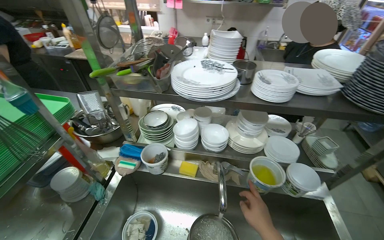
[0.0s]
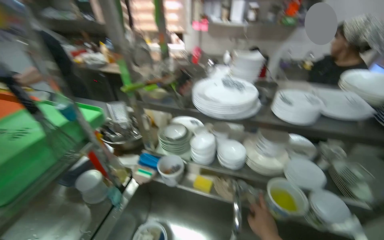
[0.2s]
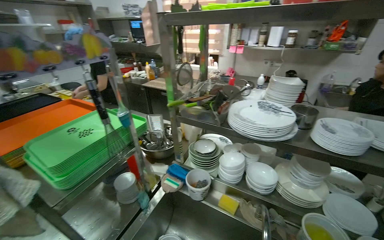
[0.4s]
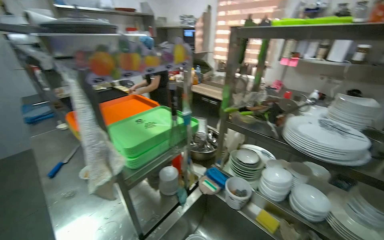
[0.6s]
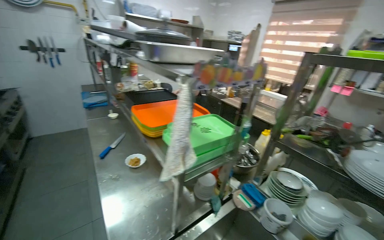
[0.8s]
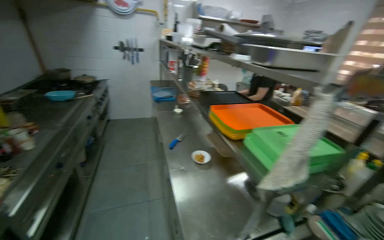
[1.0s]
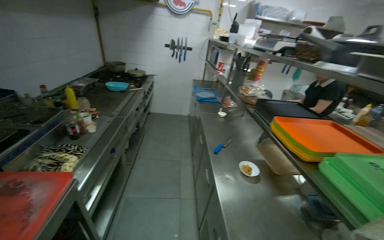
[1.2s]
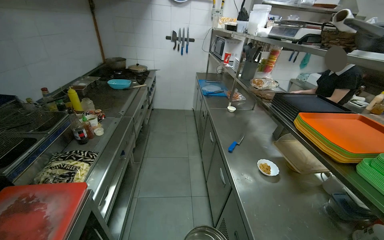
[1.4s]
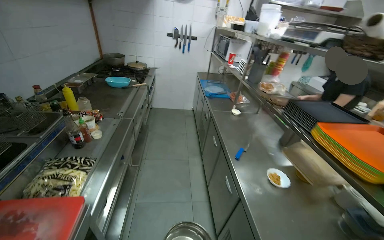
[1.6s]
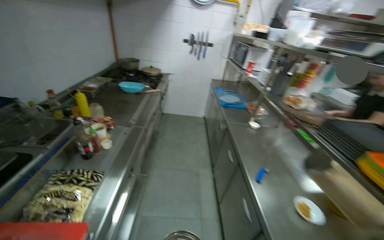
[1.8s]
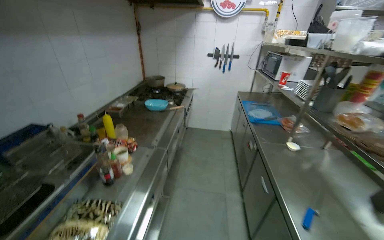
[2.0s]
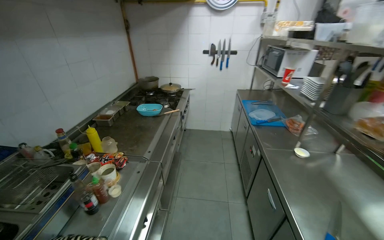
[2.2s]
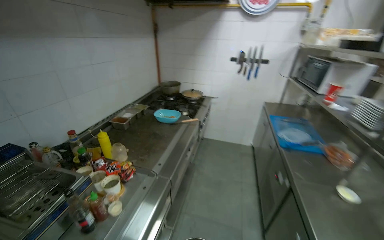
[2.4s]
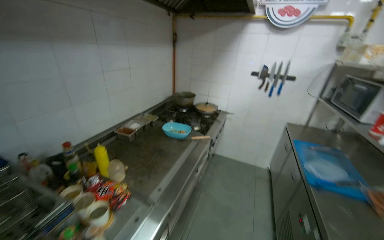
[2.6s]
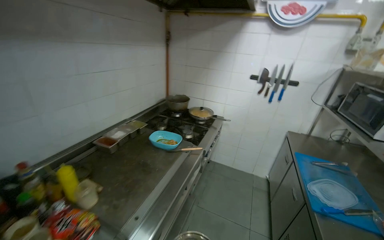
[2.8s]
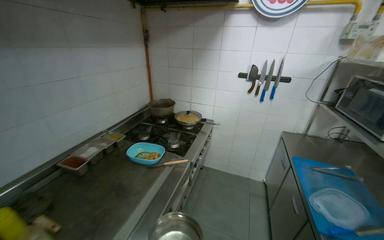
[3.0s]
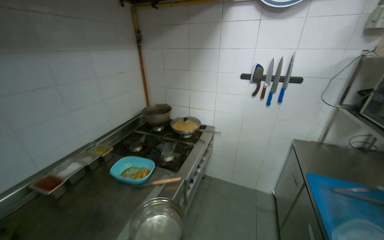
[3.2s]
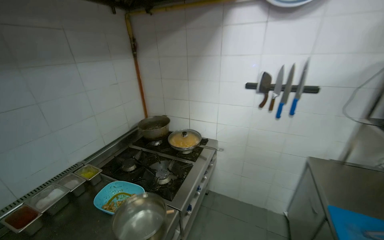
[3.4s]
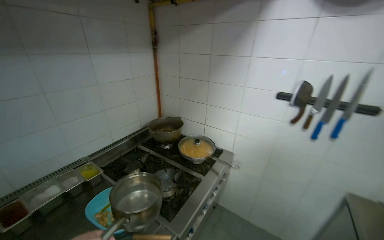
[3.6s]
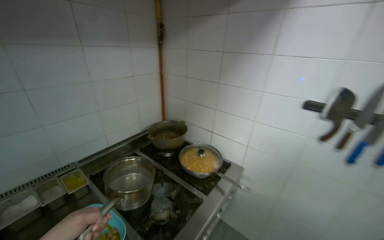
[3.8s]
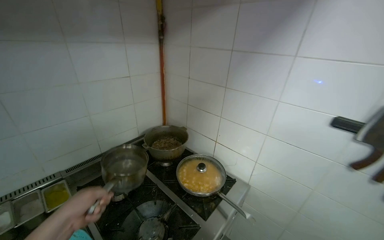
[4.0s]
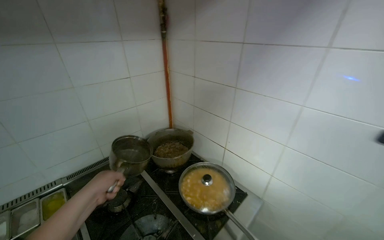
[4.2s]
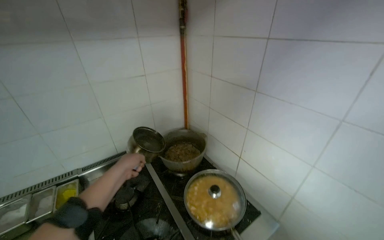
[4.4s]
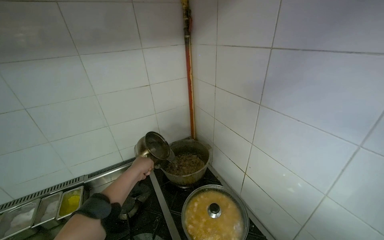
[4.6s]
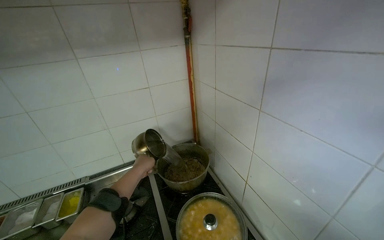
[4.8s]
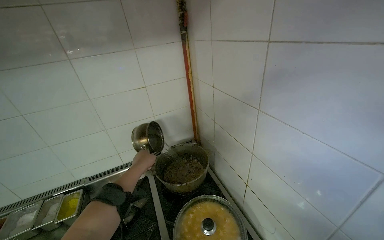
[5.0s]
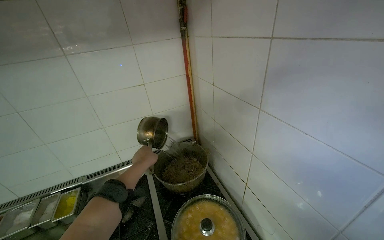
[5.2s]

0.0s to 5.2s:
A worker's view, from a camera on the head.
Job: cooking food.
The whole recording: Adding ingredients to cooking pot. The worker adds ingredients from a small pot into a larger cooking pot on the stove.
0.0s to 1.8s: The wearer moves some 1 m. The head rotates about 80 degrees to the left. The camera pitches upward, by about 15 degrees.
1.8s to 3.4s: The camera is carried about 1.5 m. The camera is aimed about 25 degrees further to the left.
3.4s to 5.2s: The head travels some 1 m. The head rotates approximately 45 degrees to the left.

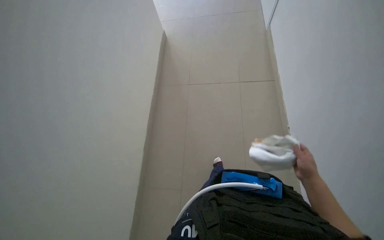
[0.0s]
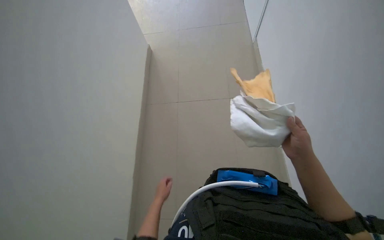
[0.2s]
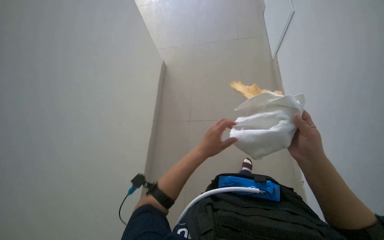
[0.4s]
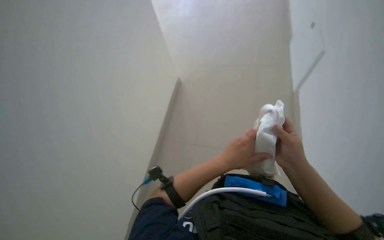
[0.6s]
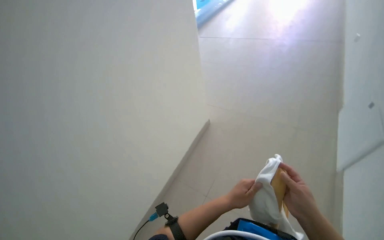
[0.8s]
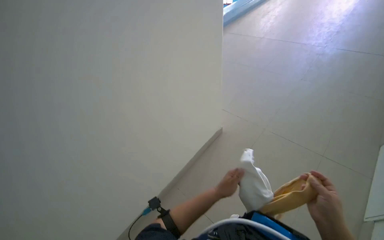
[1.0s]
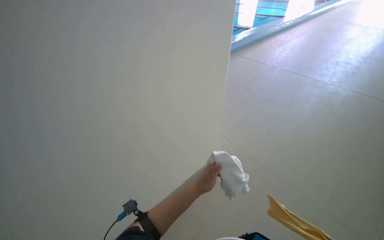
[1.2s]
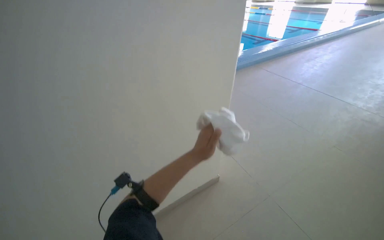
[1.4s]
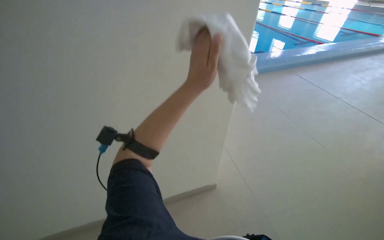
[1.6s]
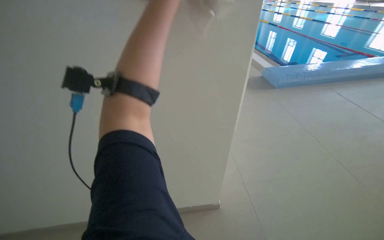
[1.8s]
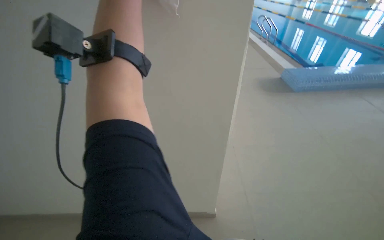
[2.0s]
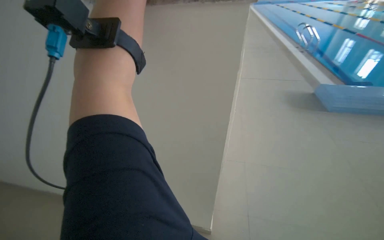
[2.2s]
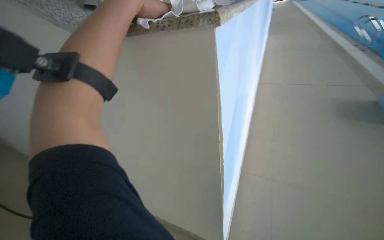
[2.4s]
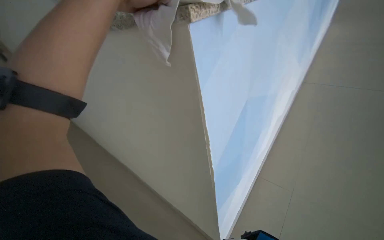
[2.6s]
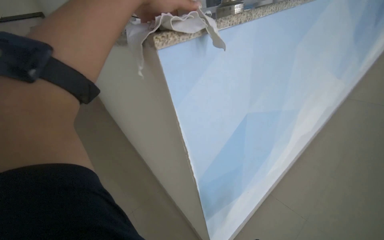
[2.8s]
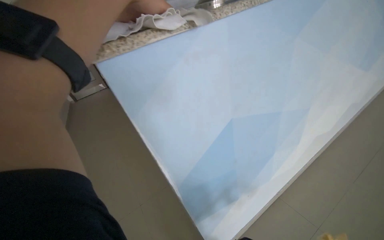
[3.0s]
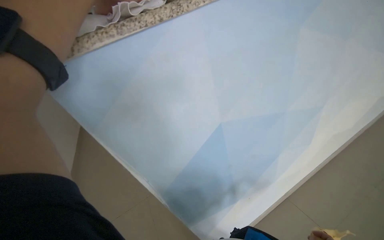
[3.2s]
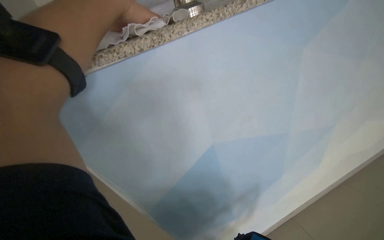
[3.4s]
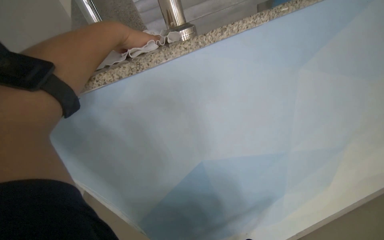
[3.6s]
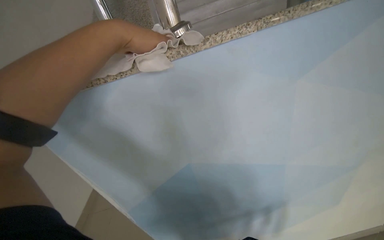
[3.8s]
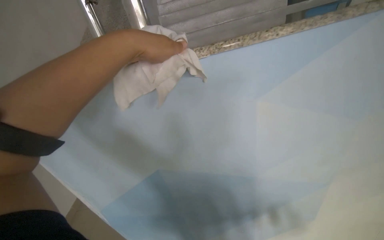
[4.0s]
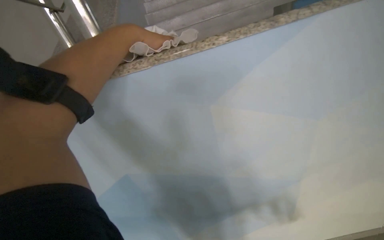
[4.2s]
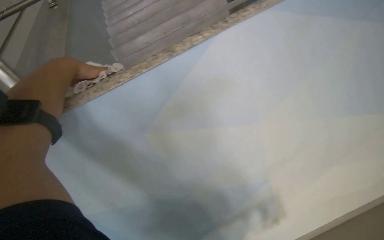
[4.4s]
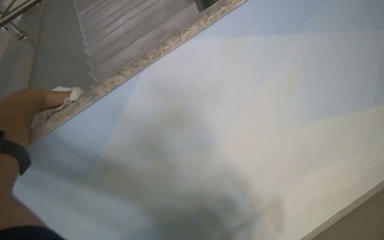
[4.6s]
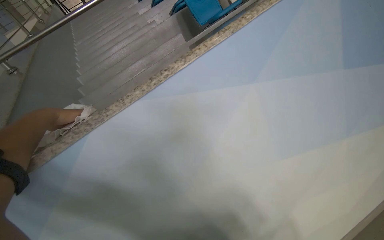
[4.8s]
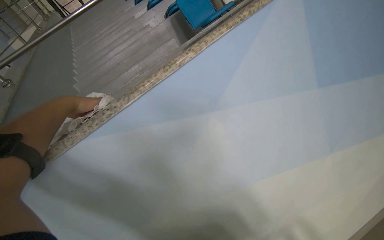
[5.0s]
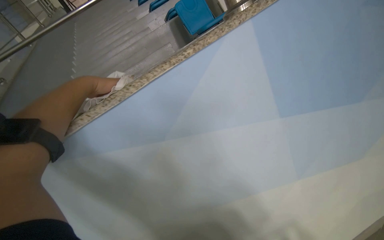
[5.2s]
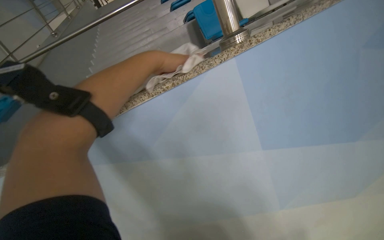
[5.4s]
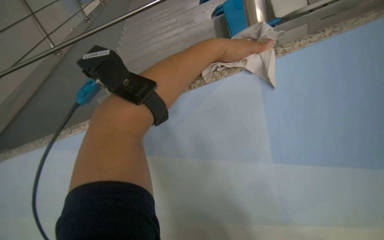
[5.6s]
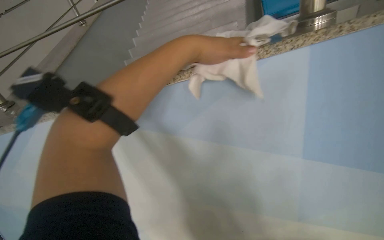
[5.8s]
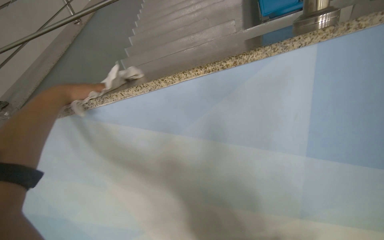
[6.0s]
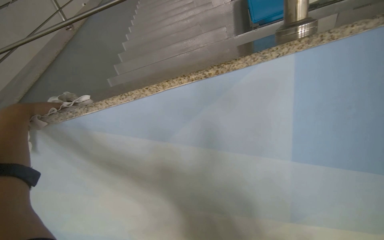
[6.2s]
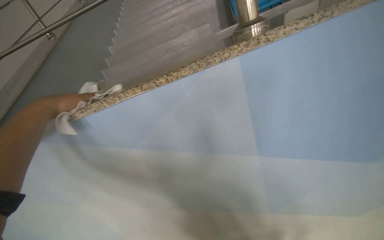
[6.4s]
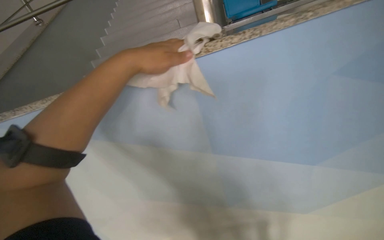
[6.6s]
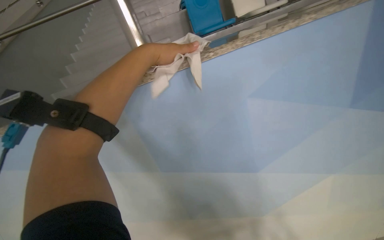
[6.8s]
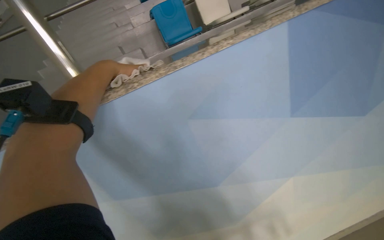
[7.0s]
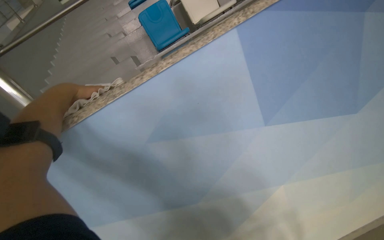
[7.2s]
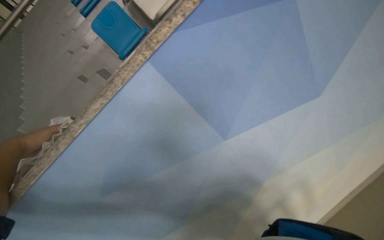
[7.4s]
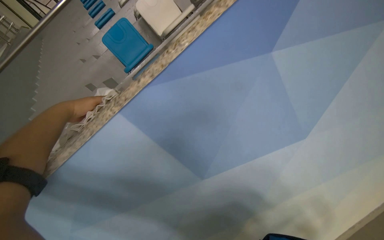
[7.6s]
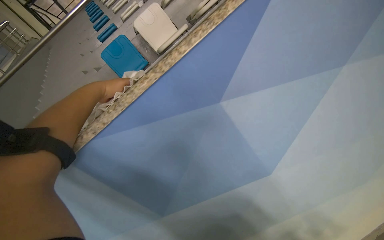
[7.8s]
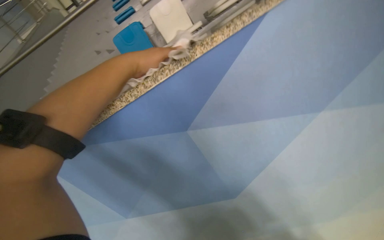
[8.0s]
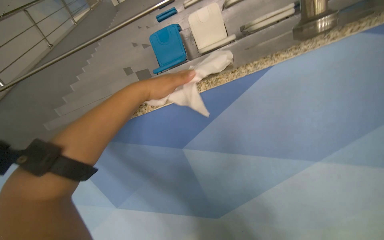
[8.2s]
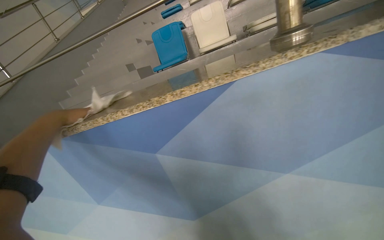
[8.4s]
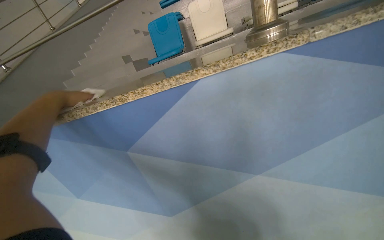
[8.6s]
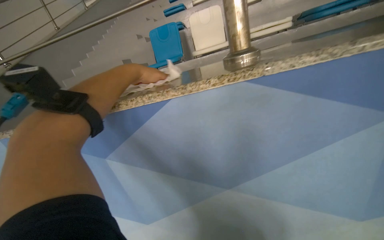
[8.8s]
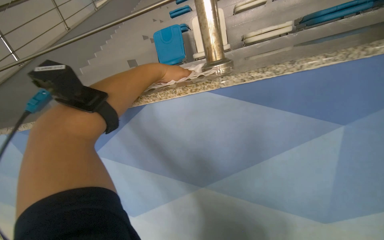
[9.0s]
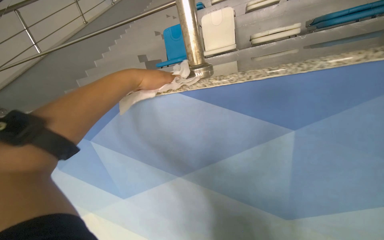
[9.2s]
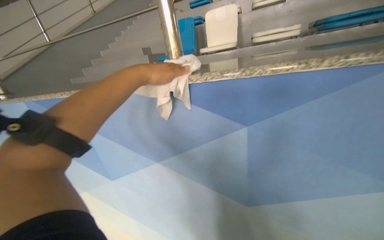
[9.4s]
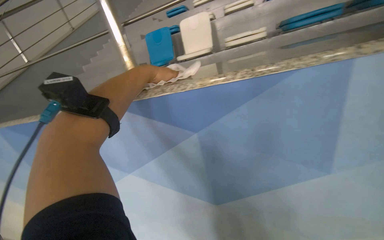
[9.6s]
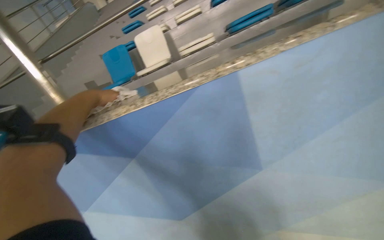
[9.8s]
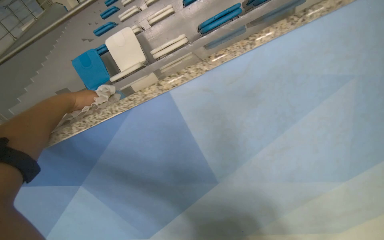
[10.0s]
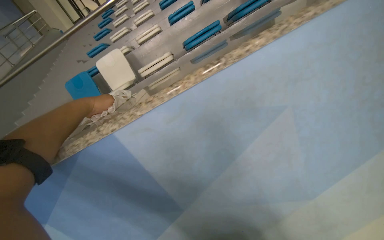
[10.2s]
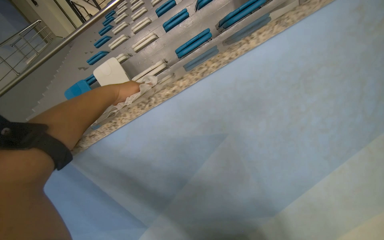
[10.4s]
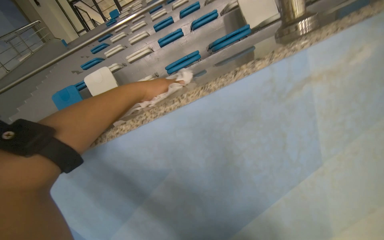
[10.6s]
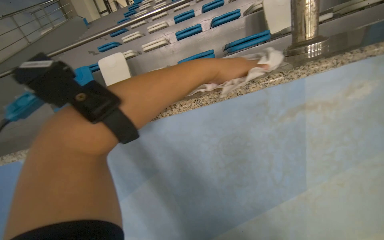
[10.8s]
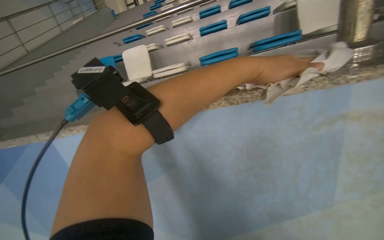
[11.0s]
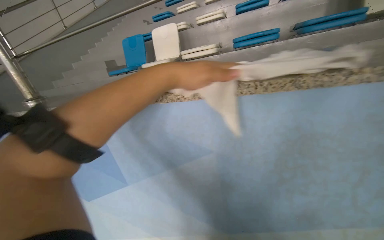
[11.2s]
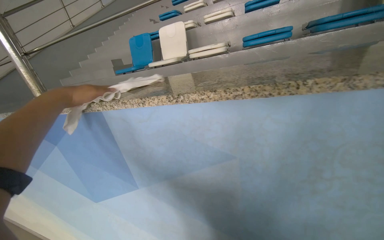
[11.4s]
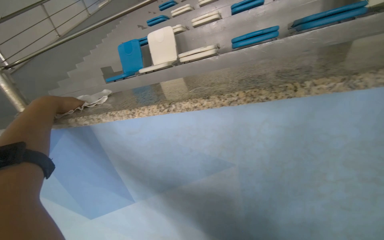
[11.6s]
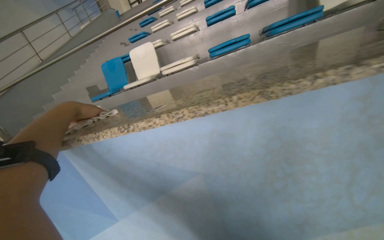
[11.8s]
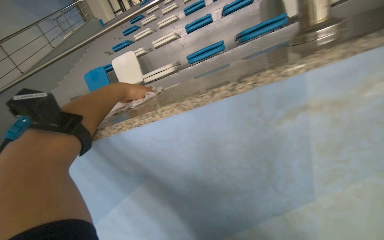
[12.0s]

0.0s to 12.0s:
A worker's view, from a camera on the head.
Job: wiping surfaces.
The whole recording: Wiping counter surface. The worker wipes the counter surface along the pool edge with a white and yellow cloth.
1.6s to 3.0s: The camera travels roughly 70 cm. The wearer looks about 45 degrees further to the left.
3.0s to 4.4s: The camera is carried to the right, about 40 cm.
4.4s to 6.0s: The camera travels roughly 60 cm. The wearer looks some 20 degrees further to the left.
6.0s to 7.6s: The camera is carried approximately 50 cm. The wearer's head swings some 35 degrees to the right.
9.0s to 10.4s: The wearer moves to the right, approximately 80 cm.

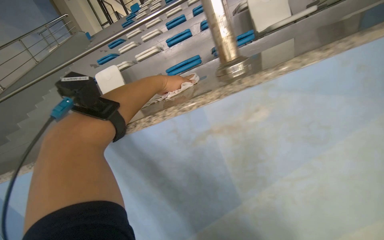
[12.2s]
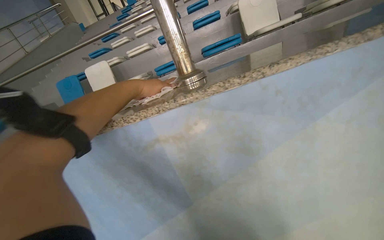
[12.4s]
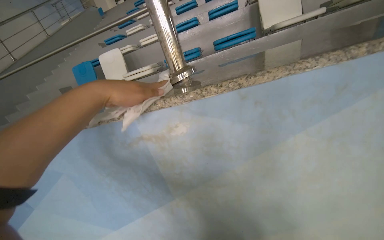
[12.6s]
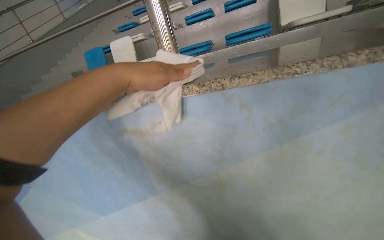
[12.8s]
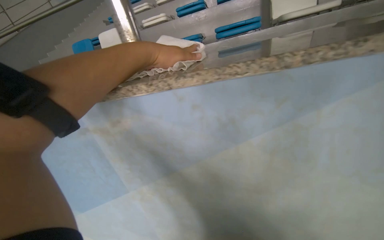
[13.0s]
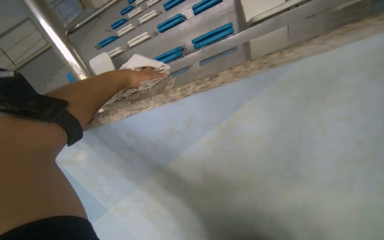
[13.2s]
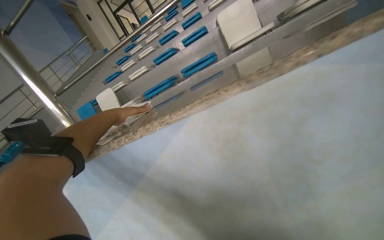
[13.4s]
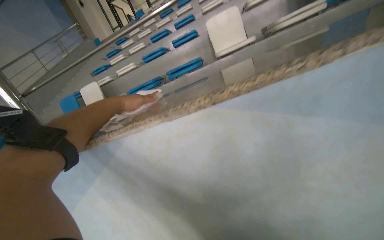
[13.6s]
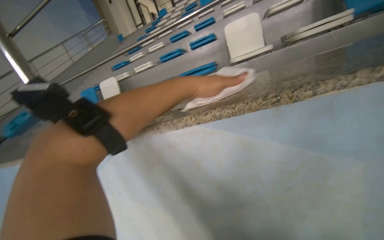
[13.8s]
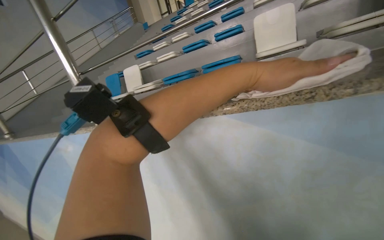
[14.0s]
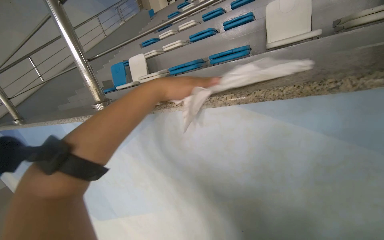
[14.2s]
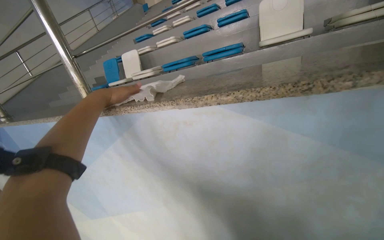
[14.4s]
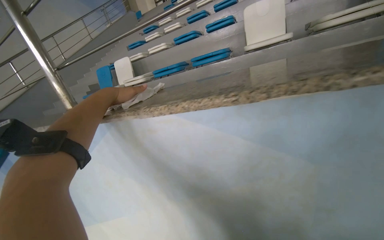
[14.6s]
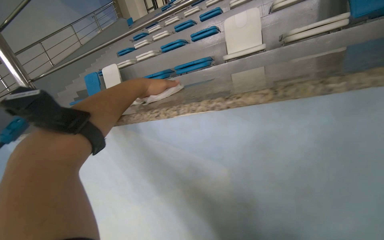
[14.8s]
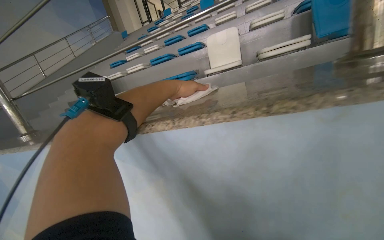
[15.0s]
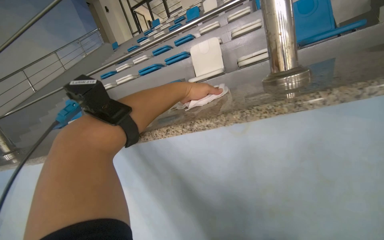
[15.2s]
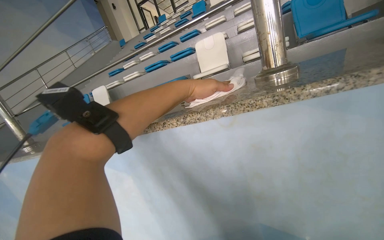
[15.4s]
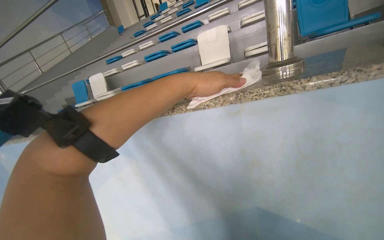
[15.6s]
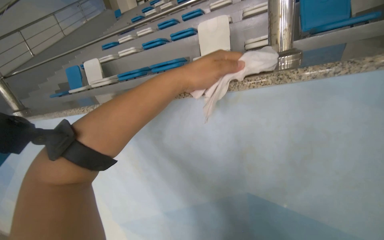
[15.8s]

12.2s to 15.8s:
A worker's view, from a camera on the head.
Job: wiping surfaces.
The whole recording: Wiping counter surface. The worker wipes the counter surface along the pool edge with a white and yellow cloth.
12.2s to 14.0s: The head travels to the right, about 80 cm. The wearer looks about 20 degrees further to the left.
14.0s to 15.8s: The camera is carried some 50 cm.
